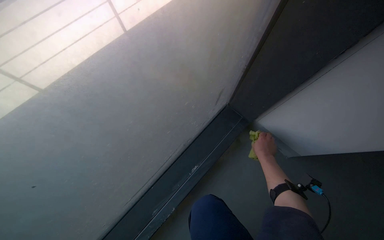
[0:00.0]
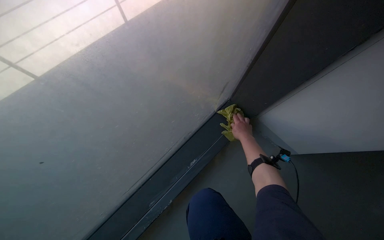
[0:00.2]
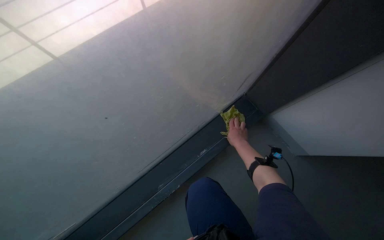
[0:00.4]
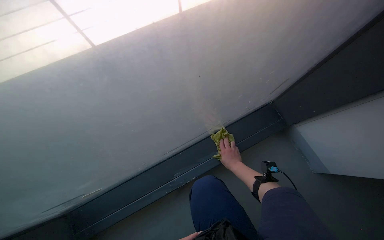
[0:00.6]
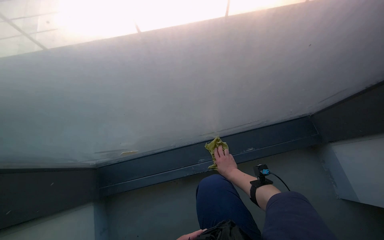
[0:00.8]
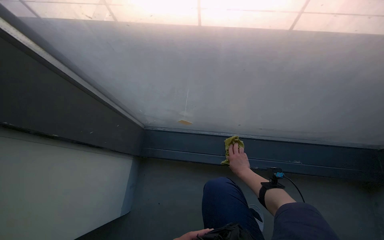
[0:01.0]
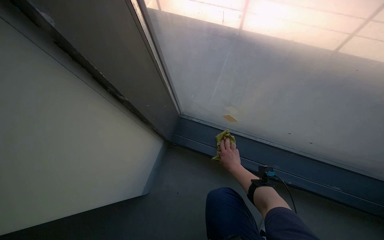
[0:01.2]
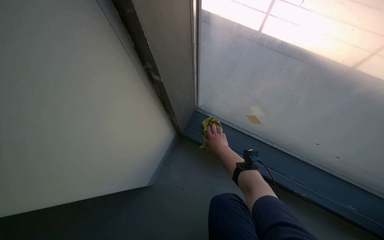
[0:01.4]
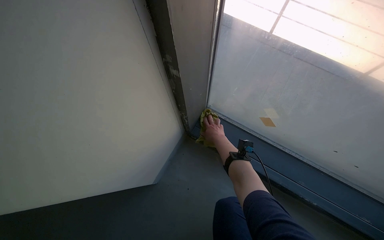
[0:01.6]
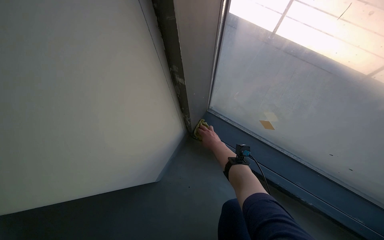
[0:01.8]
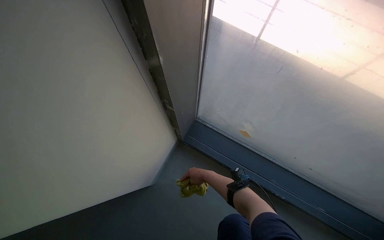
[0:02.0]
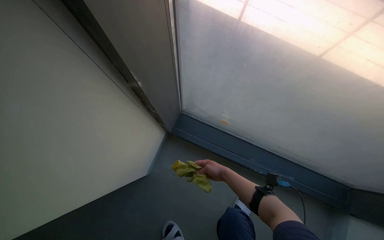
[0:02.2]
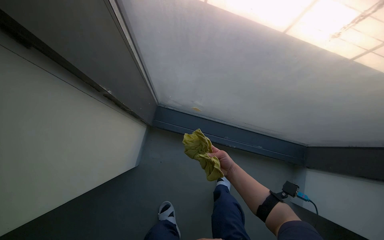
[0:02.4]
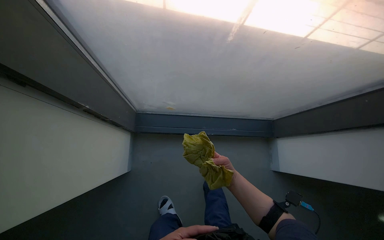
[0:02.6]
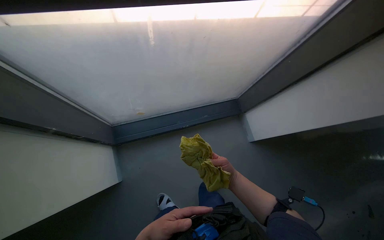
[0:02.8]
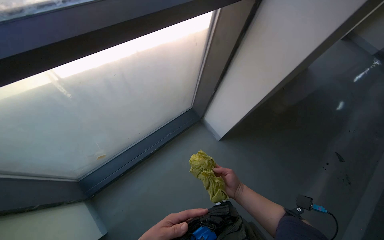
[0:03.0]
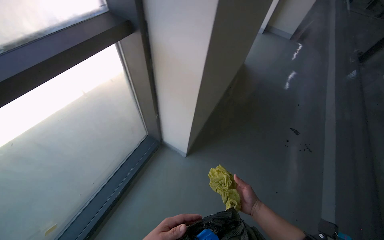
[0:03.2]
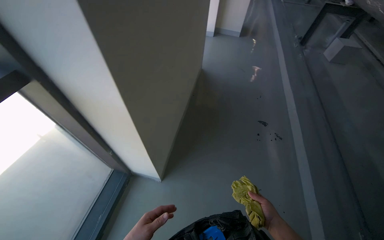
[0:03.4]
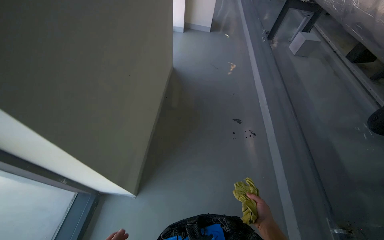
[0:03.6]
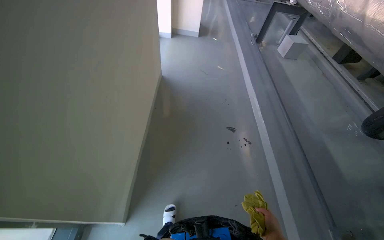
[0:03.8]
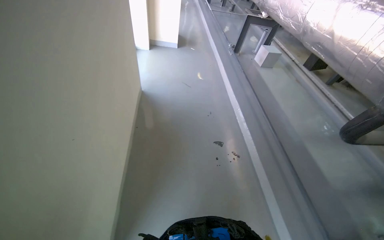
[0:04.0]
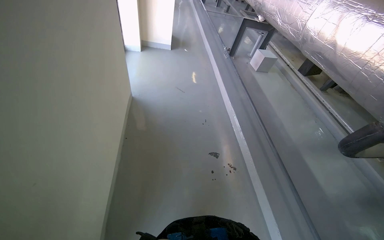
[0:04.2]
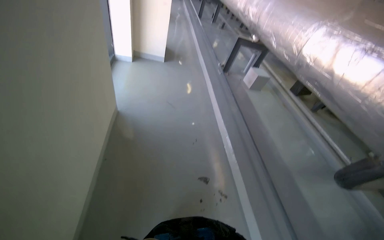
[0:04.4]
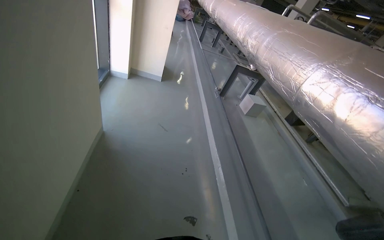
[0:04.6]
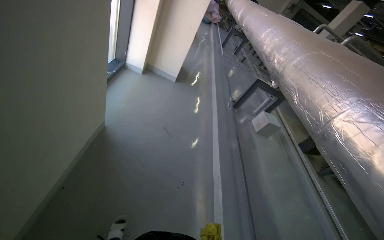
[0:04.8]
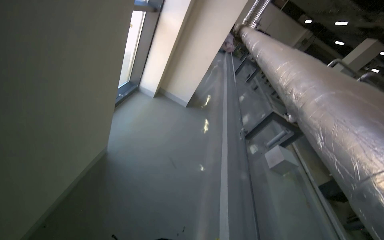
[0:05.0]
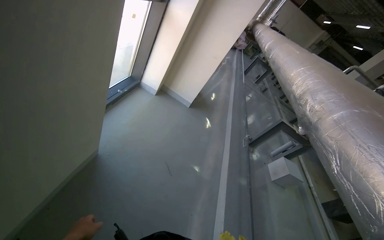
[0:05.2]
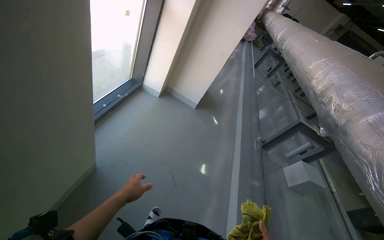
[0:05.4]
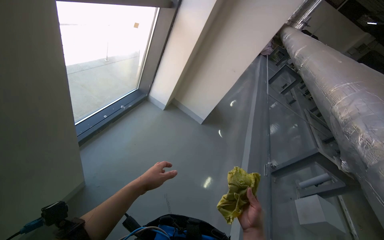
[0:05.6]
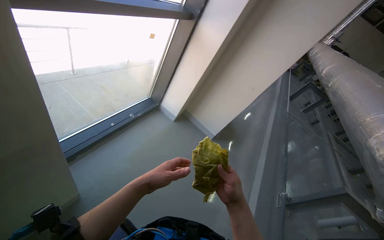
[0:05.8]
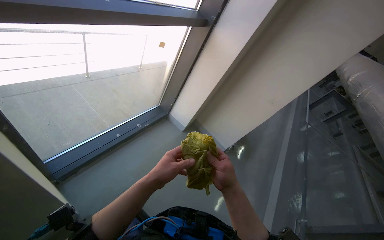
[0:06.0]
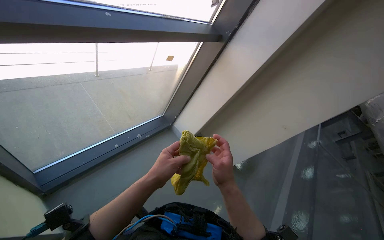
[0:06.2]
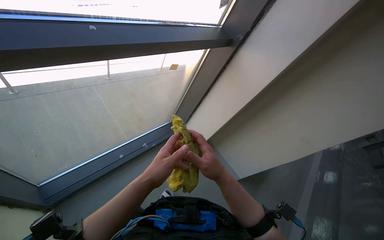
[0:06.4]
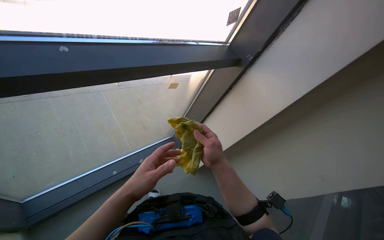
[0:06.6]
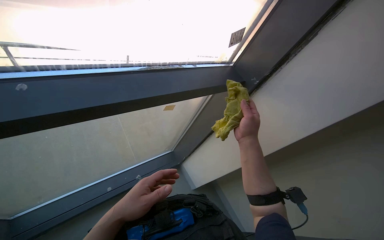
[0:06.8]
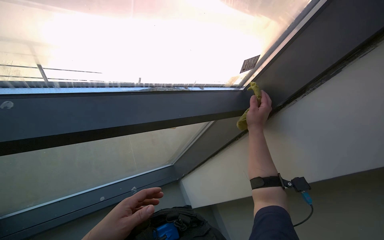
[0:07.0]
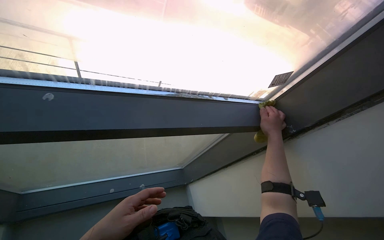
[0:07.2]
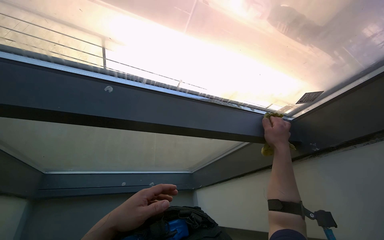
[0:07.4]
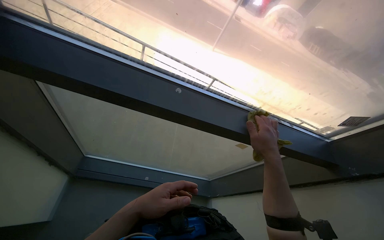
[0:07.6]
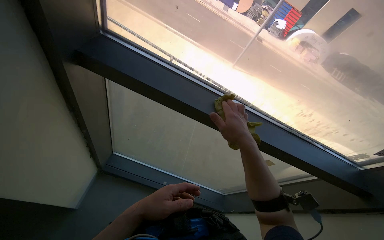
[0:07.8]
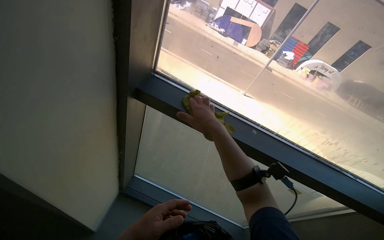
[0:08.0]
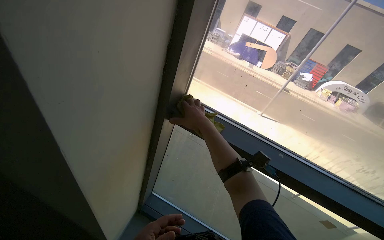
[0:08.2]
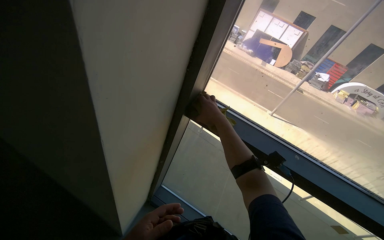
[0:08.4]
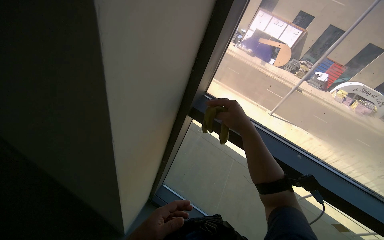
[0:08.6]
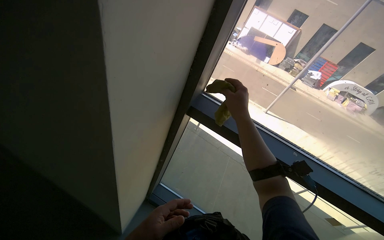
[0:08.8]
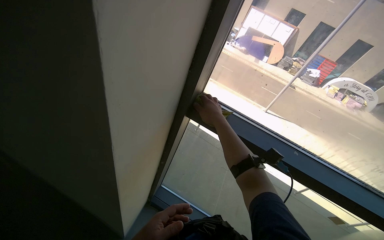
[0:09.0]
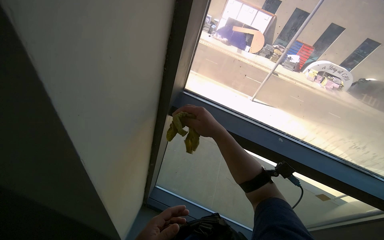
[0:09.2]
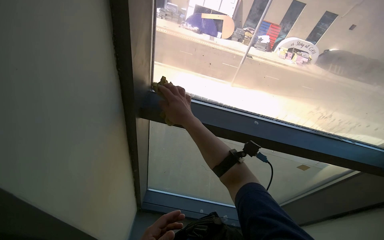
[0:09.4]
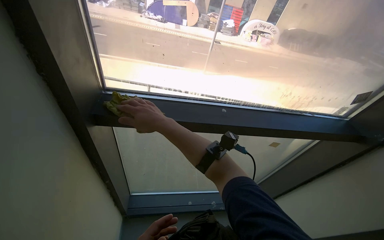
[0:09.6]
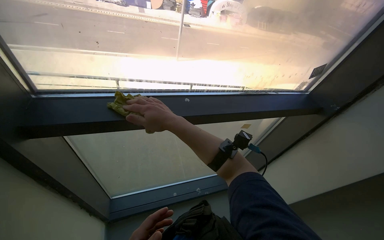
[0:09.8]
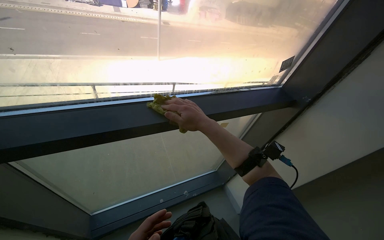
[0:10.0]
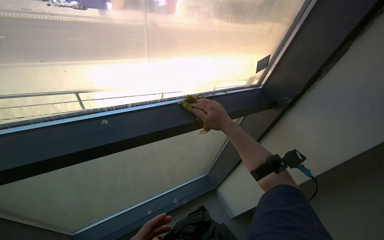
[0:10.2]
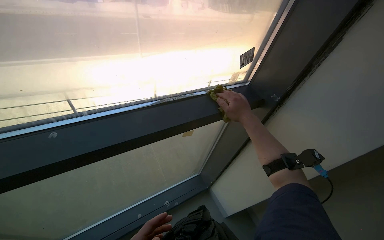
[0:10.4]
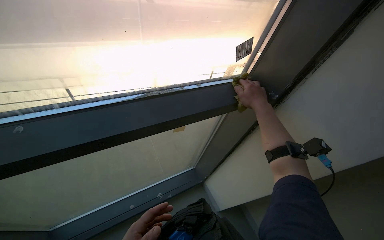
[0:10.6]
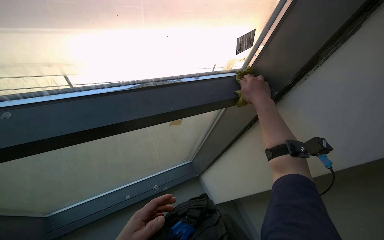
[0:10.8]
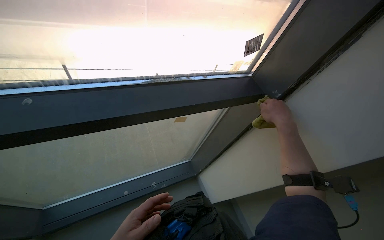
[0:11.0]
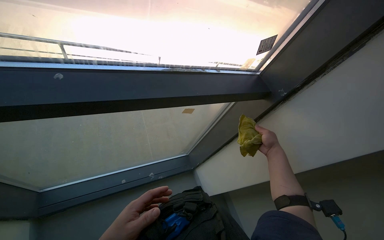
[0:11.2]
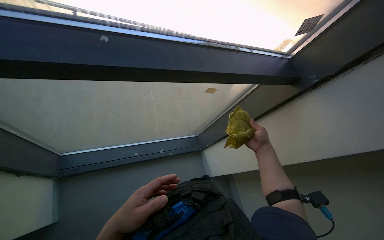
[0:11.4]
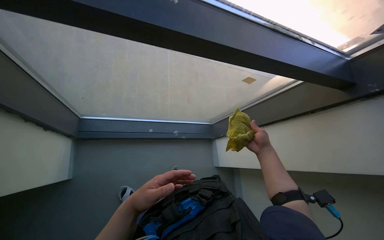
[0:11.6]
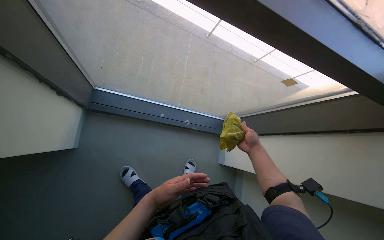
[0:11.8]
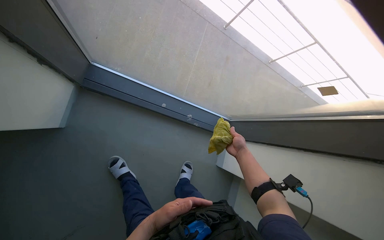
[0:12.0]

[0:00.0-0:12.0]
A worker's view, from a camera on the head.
Job: wiping surfaces.
The whole recording: Filling bucket and wiping window frames. The worker fills the bucket with water, carries it to the work area, and wipes the window frames.
0:00.0 to 0:01.6: The head turns to the left by about 65 degrees.
0:01.6 to 0:03.0: The wearer moves roughly 50 cm. The wearer's head swings roughly 55 degrees to the right. The view tips downward by about 15 degrees.
0:03.0 to 0:04.4: The camera travels about 80 cm. The head turns to the right by about 30 degrees.
0:04.4 to 0:06.0: The wearer moves about 1.5 m. The wearer's head swings approximately 45 degrees to the left. The wearer looks about 15 degrees further upward.
0:06.0 to 0:07.6: The head travels approximately 40 cm. The wearer looks about 40 degrees further to the left. The camera pitches upward, by approximately 20 degrees.
0:07.6 to 0:09.0: The wearer looks some 20 degrees further to the left. The view tilts about 20 degrees upward.
0:09.0 to 0:10.4: The wearer moves some 60 cm. The wearer looks some 55 degrees further to the right. The view tilts about 15 degrees downward.
0:10.4 to 0:12.0: The view tilts approximately 15 degrees downward. The right hand shifts some 20 cm down the picture.

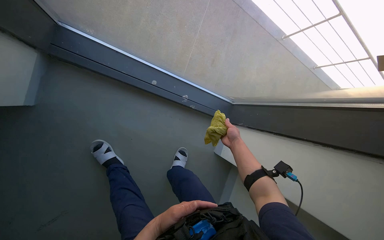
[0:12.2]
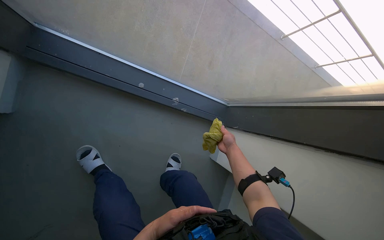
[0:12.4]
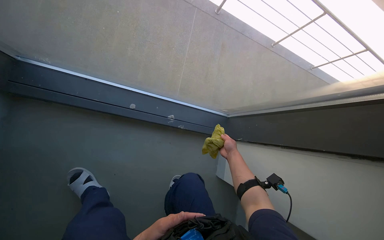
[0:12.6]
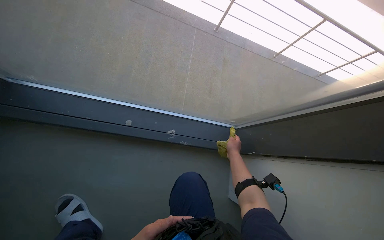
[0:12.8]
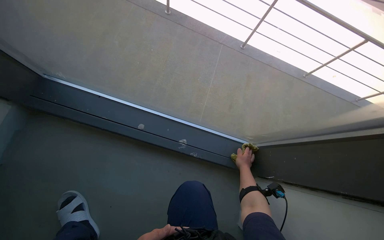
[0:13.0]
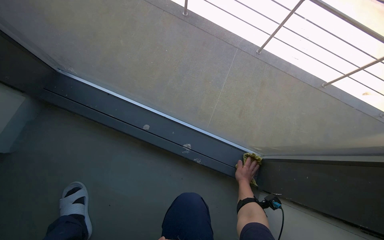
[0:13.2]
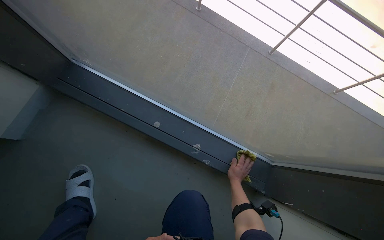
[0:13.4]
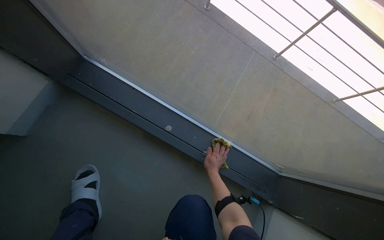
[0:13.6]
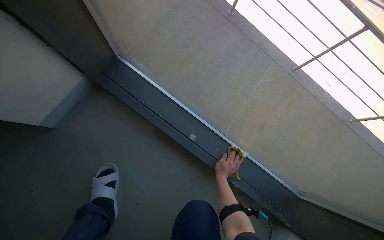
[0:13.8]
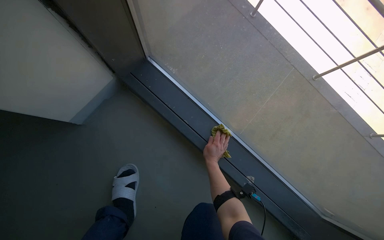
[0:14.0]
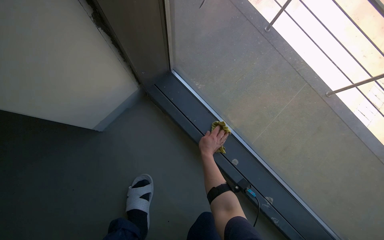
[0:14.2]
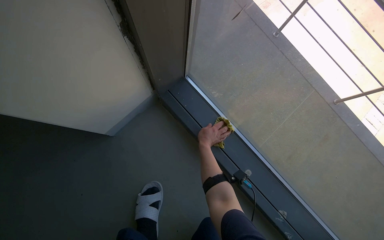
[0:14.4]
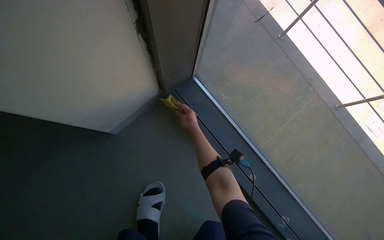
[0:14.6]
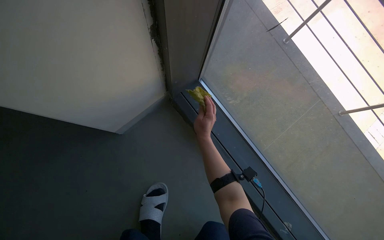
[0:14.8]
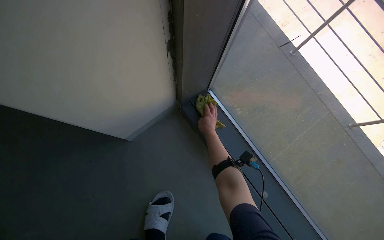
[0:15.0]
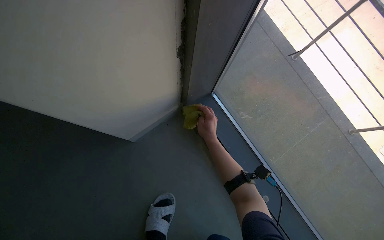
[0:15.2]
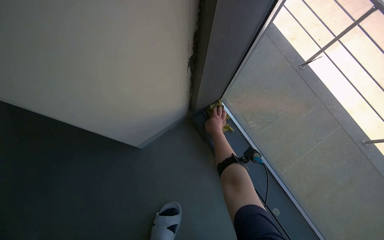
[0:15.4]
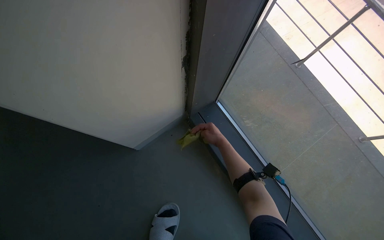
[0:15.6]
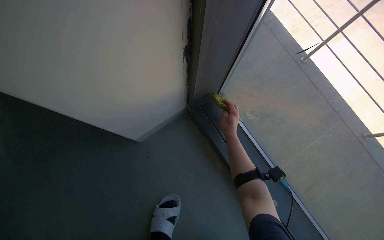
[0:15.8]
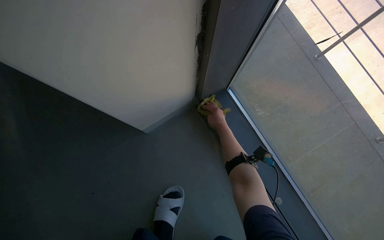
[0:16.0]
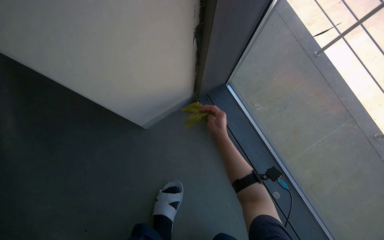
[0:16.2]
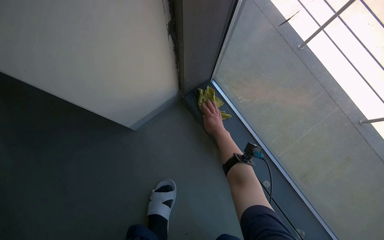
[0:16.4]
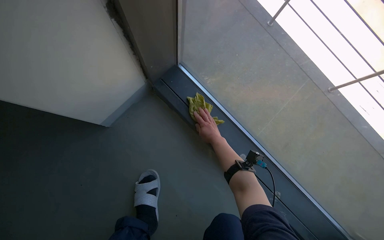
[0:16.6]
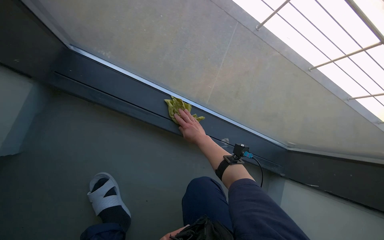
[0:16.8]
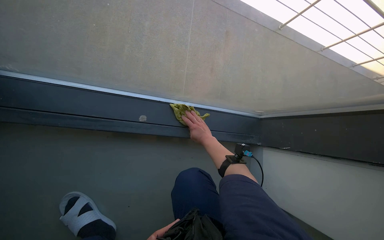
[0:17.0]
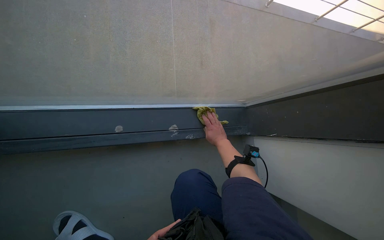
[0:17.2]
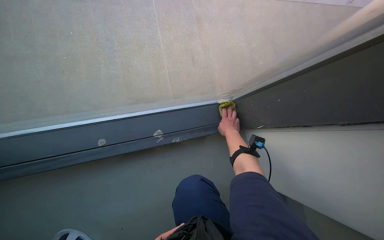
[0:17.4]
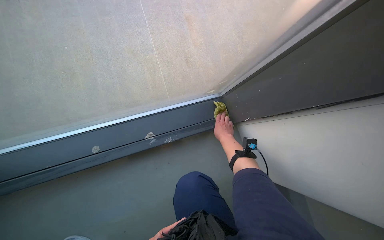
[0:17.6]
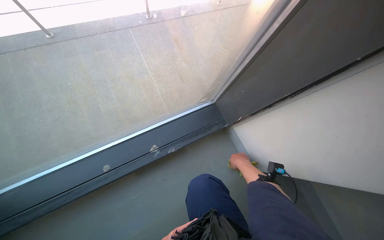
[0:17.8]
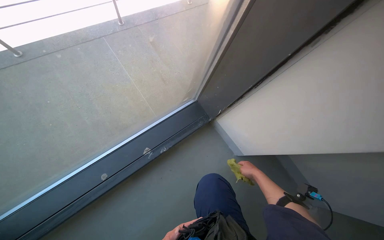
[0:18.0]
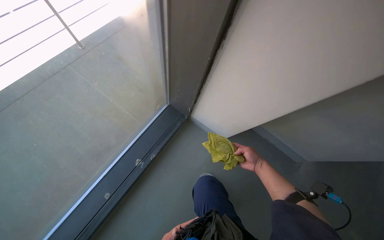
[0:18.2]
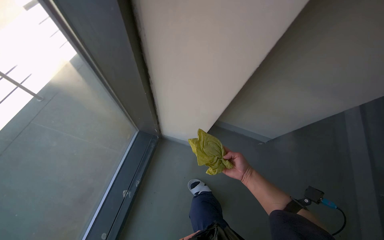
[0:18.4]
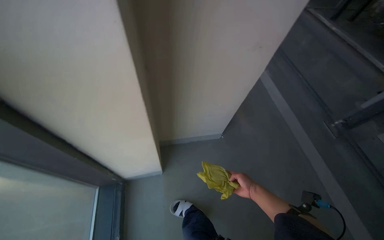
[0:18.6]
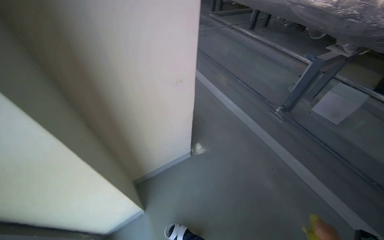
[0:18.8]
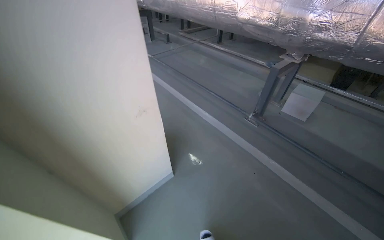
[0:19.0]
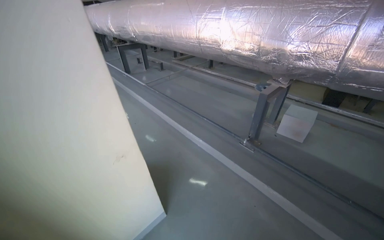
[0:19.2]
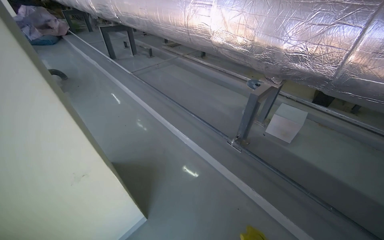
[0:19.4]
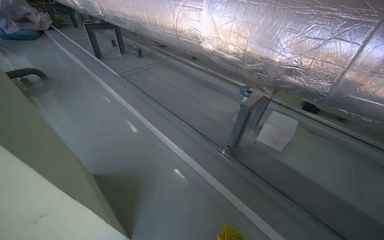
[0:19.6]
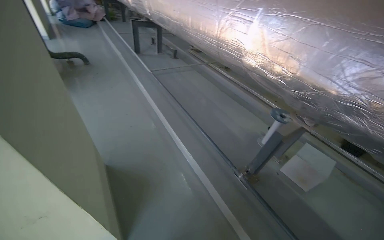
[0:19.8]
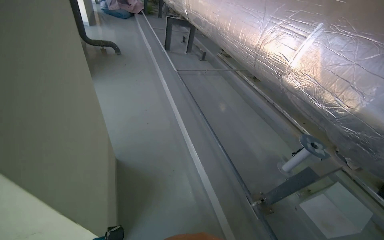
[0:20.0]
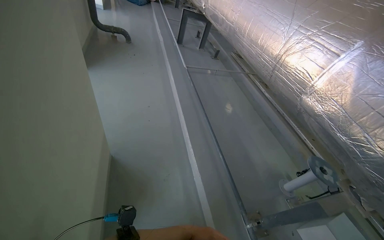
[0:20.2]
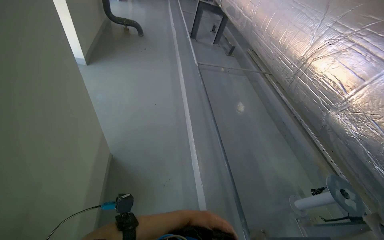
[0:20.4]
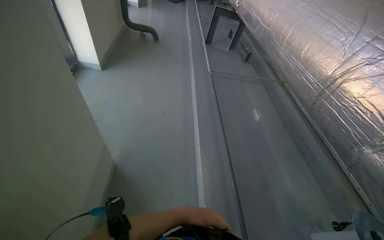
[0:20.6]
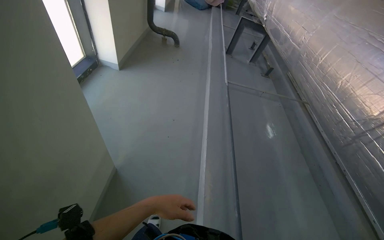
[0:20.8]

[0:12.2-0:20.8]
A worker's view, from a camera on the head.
Job: wiping surfaces.
The whole recording: Filling bucket and wiping window frames. The worker fills the bucket with water, carries it to the work area, and wipes the window frames.
0:12.2 to 0:13.6: The head rotates about 15 degrees to the left. The view tilts approximately 15 degrees upward. The right hand is displaced to the left by about 10 cm.
0:13.6 to 0:15.0: The camera travels approximately 40 cm.
0:15.0 to 0:16.6: The right hand goes nearer and farther, roughly 10 cm each way, reversing 3 times.
0:16.6 to 0:18.0: The head travels about 50 cm. The head rotates approximately 80 degrees to the right. The wearer looks approximately 15 degrees further downward.
0:18.0 to 0:19.4: The head travels approximately 80 cm. The wearer's head swings approximately 75 degrees to the right. The wearer looks roughly 15 degrees further upward.
0:19.4 to 0:20.8: The head travels roughly 90 cm. The head turns to the left by about 50 degrees.
